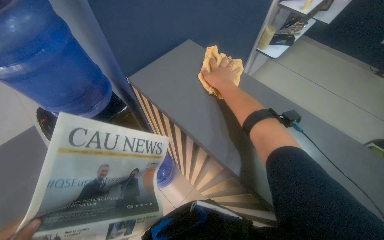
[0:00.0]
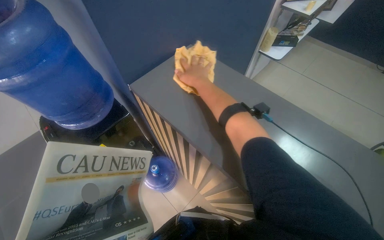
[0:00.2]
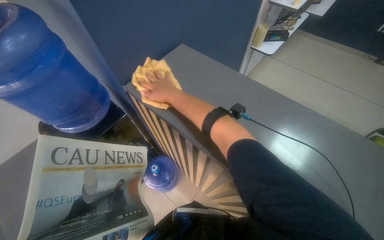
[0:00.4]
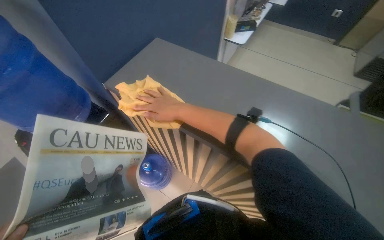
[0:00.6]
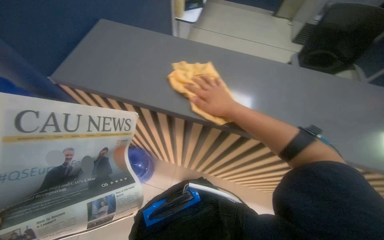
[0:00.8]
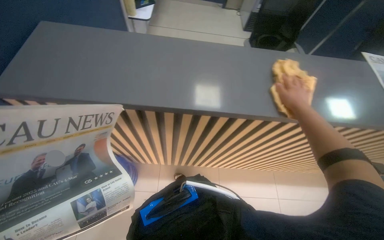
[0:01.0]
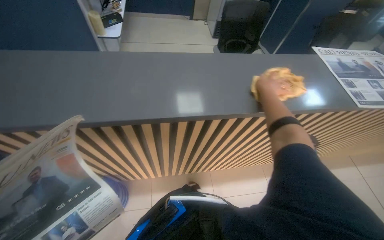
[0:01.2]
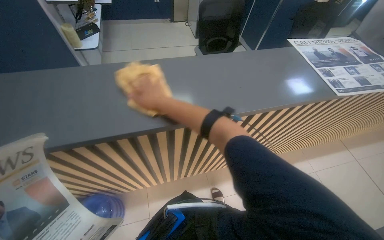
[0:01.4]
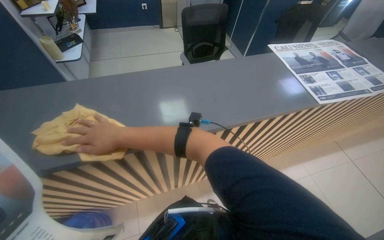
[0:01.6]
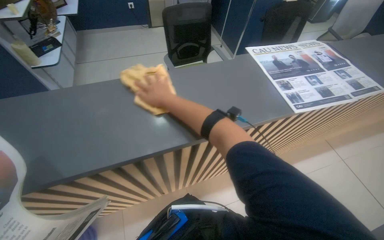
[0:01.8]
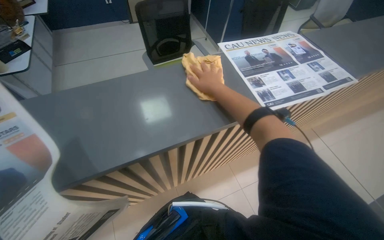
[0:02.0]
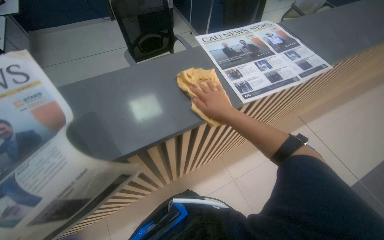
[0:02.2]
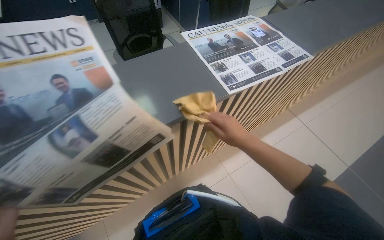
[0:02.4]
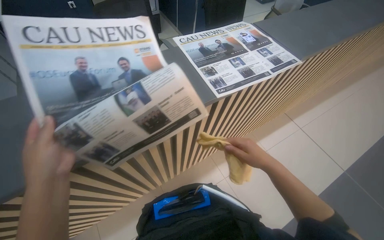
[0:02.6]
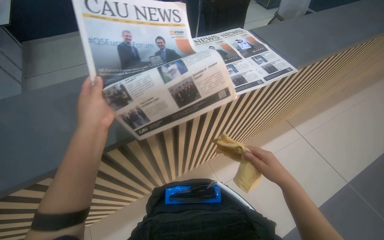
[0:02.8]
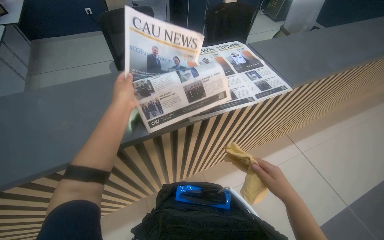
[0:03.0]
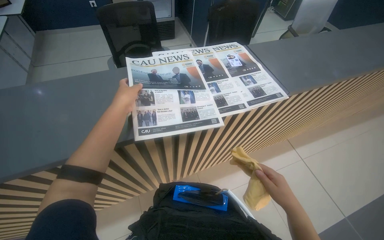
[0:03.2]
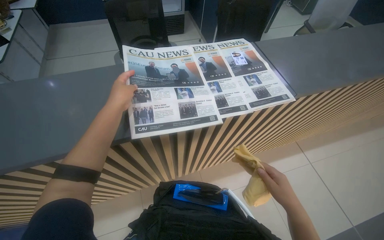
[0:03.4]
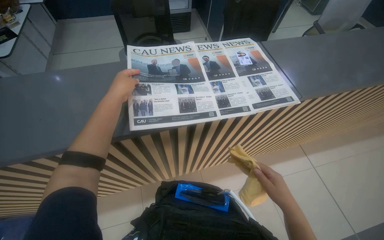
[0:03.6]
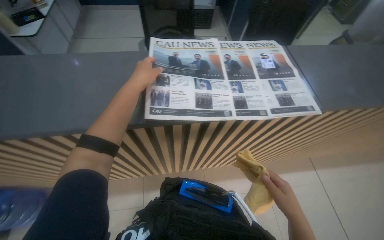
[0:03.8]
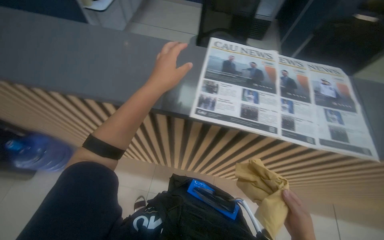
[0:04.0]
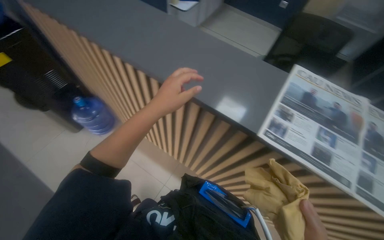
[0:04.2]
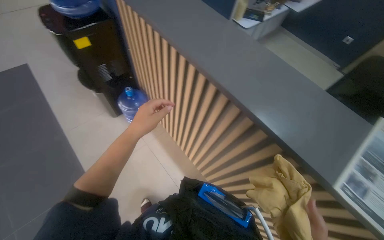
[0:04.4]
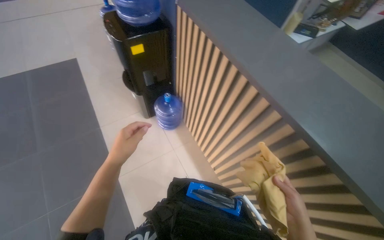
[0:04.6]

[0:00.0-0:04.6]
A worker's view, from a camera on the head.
Job: wiping surfaces.
The whole recording: Wiping reception desk. The worker wrings a cloth and wipes the reception desk.
0:01.6 to 0:03.0: The head travels about 50 cm.
0:03.0 to 0:04.6: The camera is carried about 40 cm. The wearer looks approximately 85 degrees further to the left.

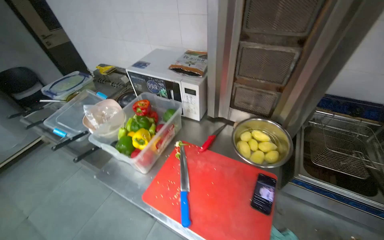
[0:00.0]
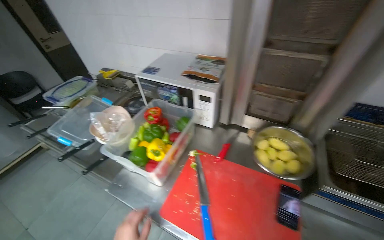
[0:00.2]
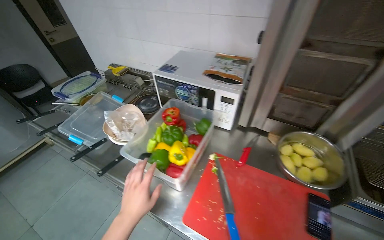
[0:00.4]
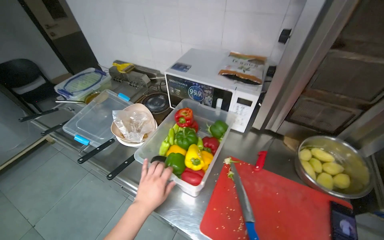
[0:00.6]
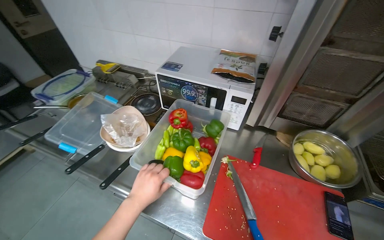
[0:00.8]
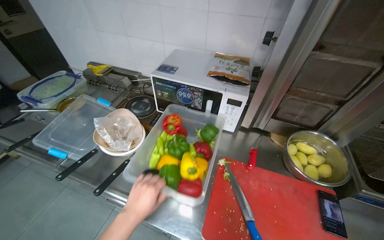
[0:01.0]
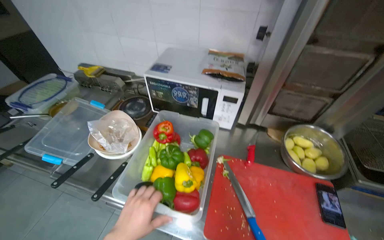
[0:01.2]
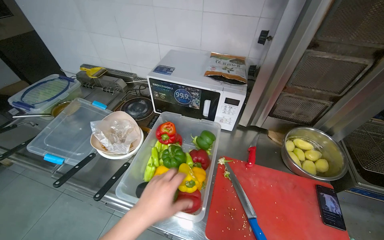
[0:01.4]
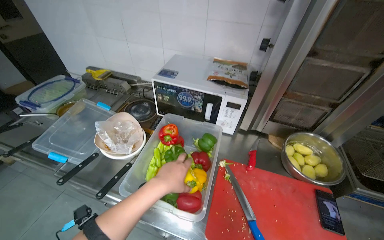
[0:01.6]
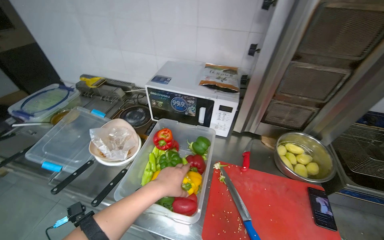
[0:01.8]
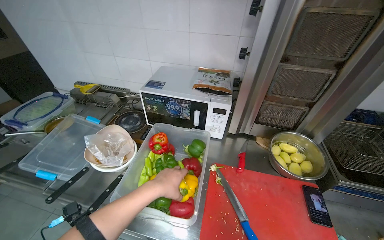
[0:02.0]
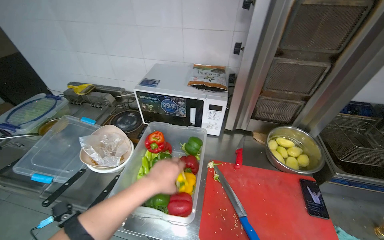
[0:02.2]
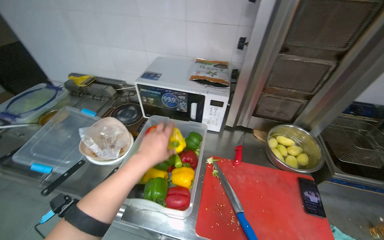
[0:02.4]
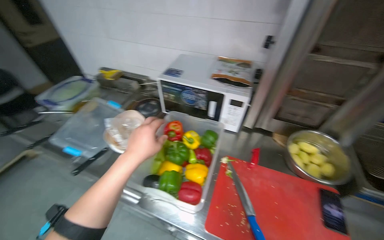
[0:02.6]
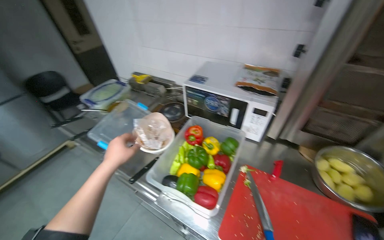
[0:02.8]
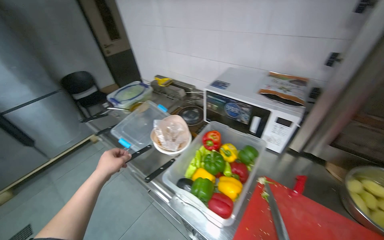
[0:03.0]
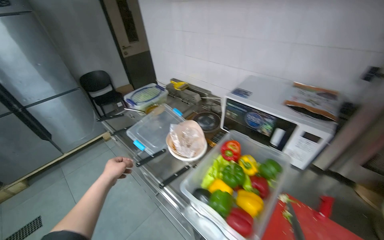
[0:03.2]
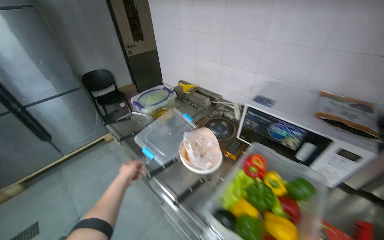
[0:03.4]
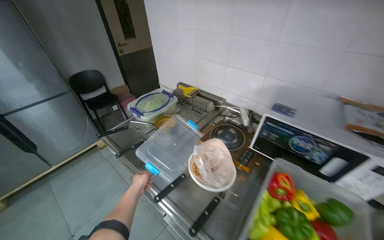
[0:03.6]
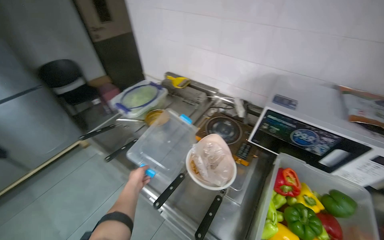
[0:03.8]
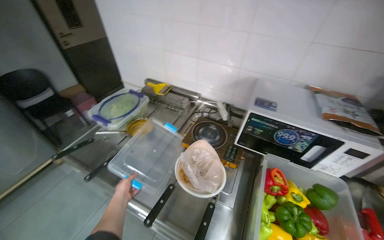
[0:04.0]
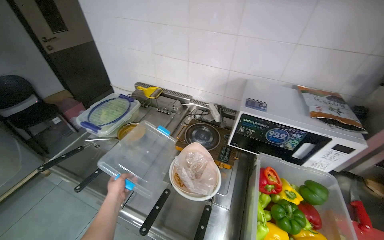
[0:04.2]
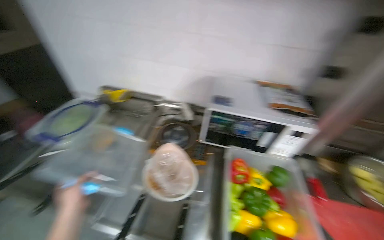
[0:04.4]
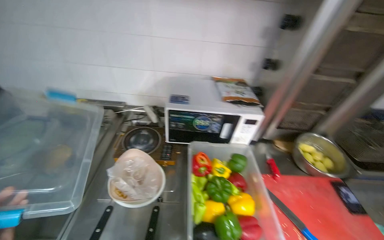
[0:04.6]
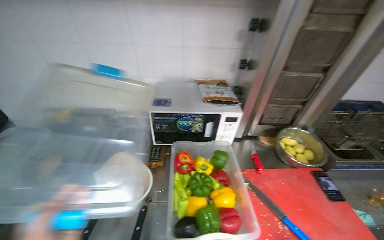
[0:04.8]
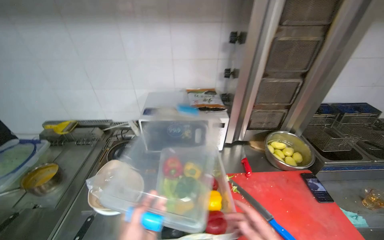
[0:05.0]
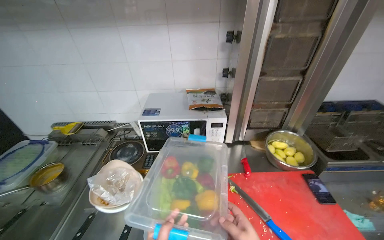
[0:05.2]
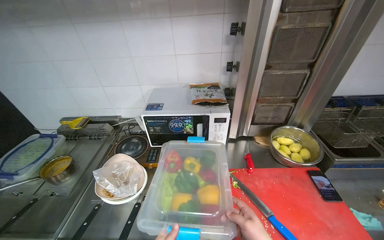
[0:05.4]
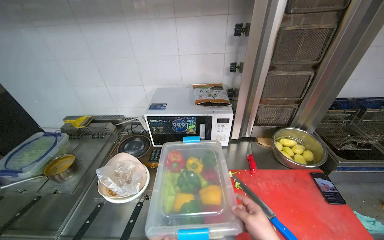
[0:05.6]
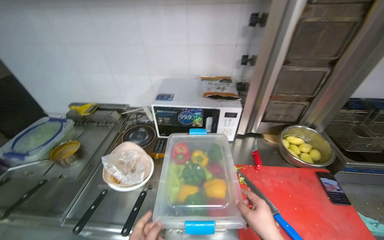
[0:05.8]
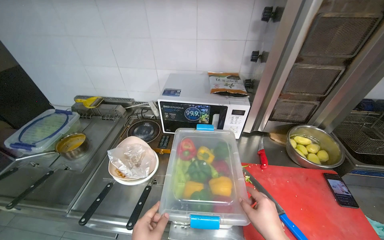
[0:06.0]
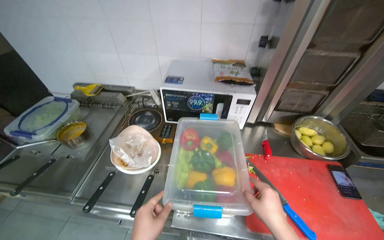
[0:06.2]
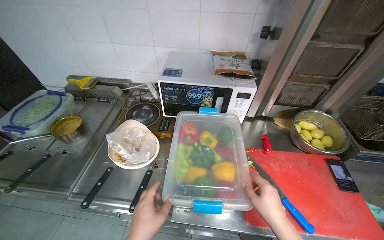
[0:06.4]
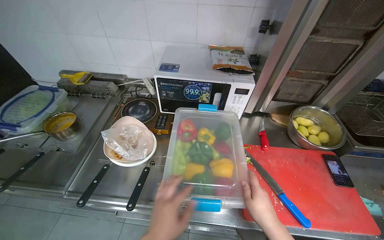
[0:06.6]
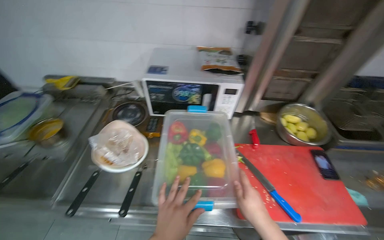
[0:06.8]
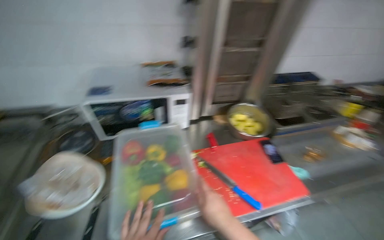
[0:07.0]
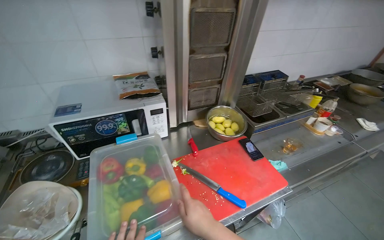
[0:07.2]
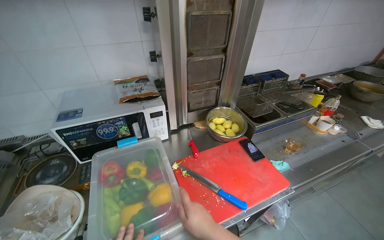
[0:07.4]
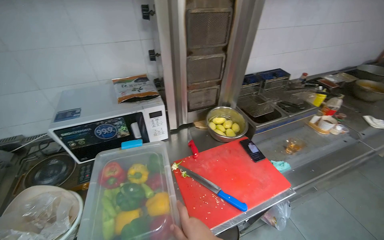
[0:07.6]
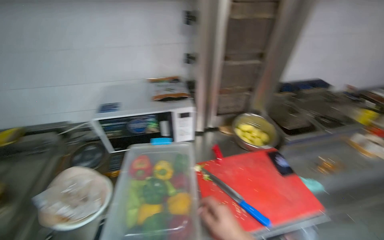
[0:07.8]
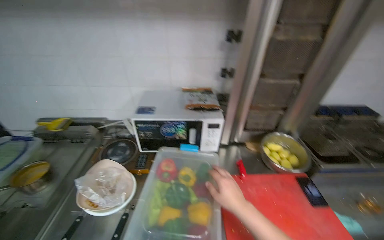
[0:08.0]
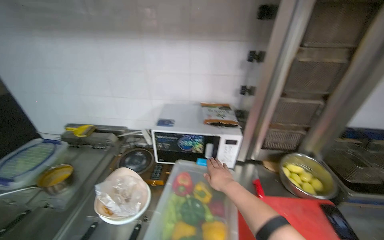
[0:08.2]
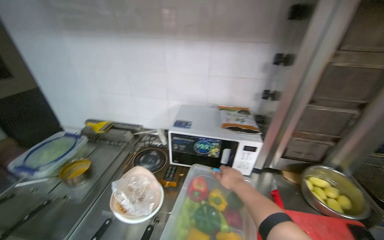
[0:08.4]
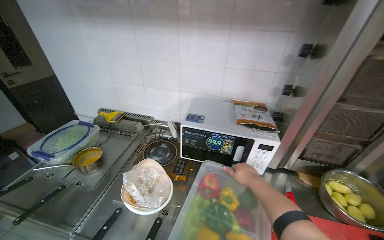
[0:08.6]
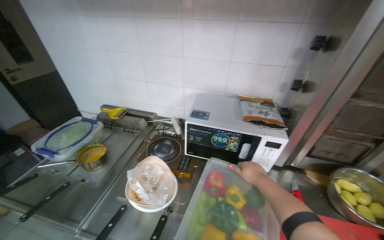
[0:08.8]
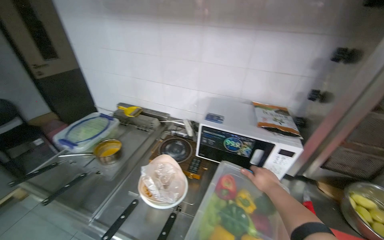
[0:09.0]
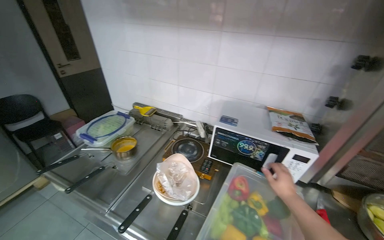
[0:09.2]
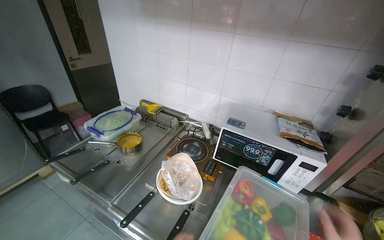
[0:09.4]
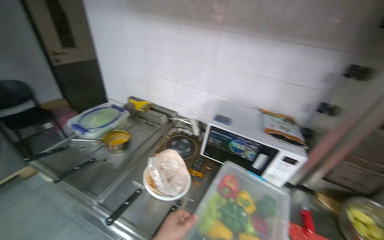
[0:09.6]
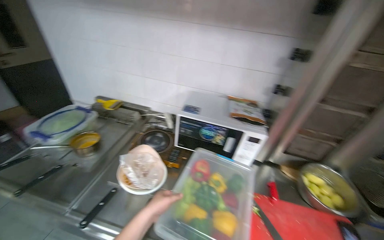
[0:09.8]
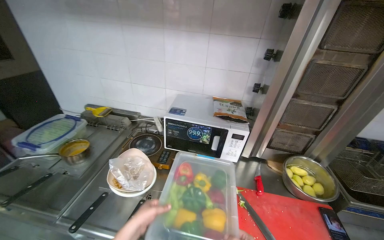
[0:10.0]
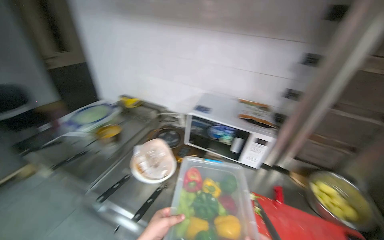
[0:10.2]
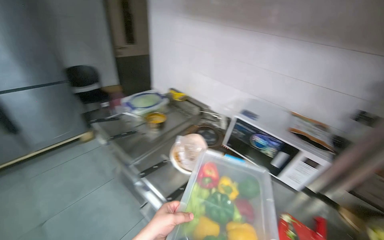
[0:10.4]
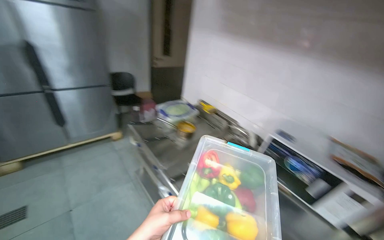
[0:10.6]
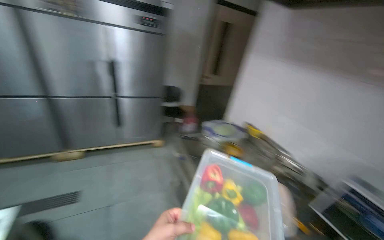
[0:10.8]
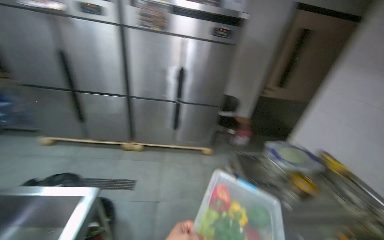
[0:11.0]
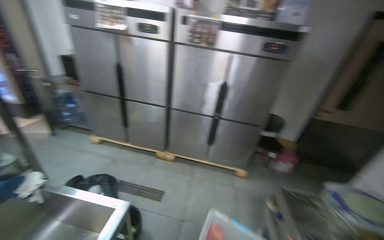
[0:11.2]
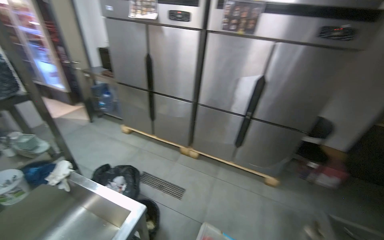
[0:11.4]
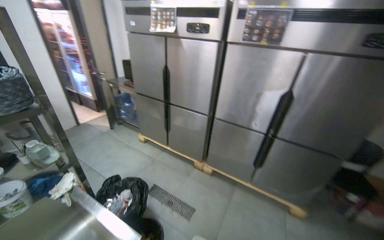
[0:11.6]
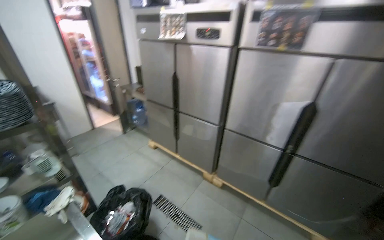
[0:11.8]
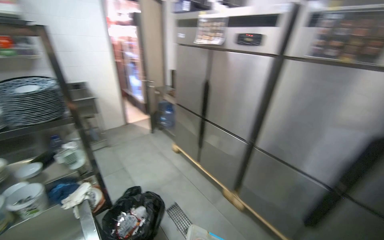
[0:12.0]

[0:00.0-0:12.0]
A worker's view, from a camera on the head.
Job: preparing food.
The whole recording: Preparing and storing bell peppers. The worker picks bell peppers from a container and stores them in the refrigerator.
0:01.6 to 0:03.0: The camera is aimed some 20 degrees further to the left.
0:03.0 to 0:04.4: The wearer moves approximately 40 cm. The head rotates roughly 25 degrees to the right.
0:06.0 to 0:07.6: The wearer looks some 30 degrees further to the right.
0:07.6 to 0:09.0: The wearer looks about 40 degrees further to the left.
0:09.0 to 0:10.4: The wearer looks about 20 degrees further to the left.
0:10.4 to 0:12.0: The head travels roughly 1 m. The wearer's head swings some 95 degrees to the left. The view tips upward by roughly 20 degrees.

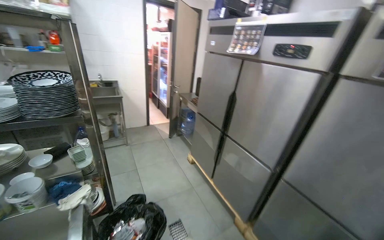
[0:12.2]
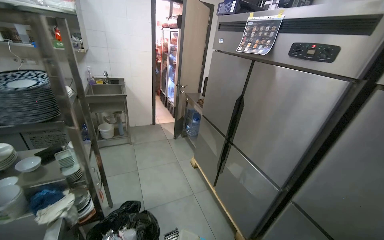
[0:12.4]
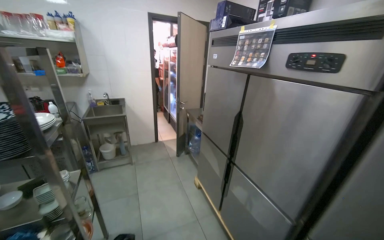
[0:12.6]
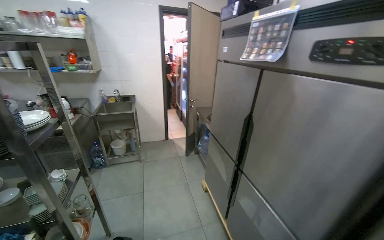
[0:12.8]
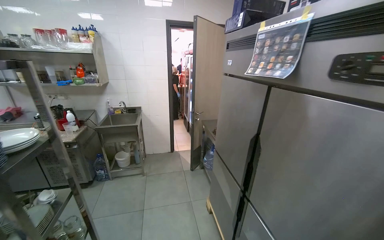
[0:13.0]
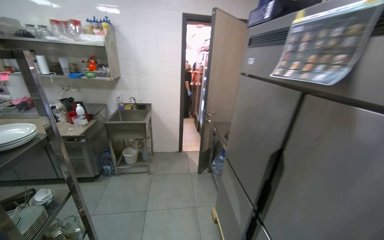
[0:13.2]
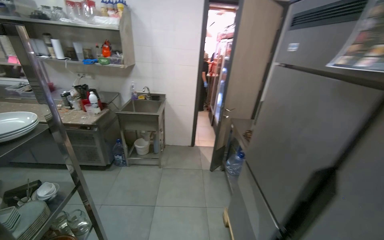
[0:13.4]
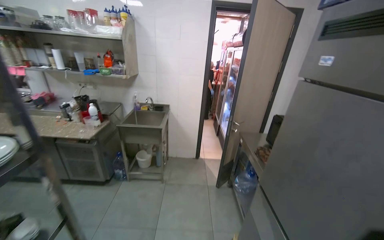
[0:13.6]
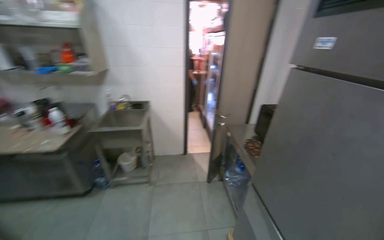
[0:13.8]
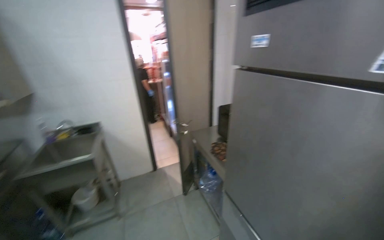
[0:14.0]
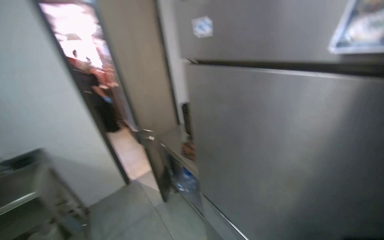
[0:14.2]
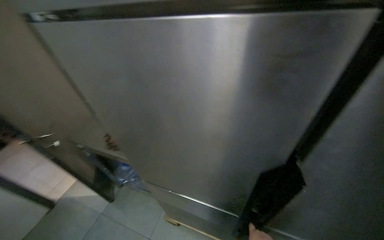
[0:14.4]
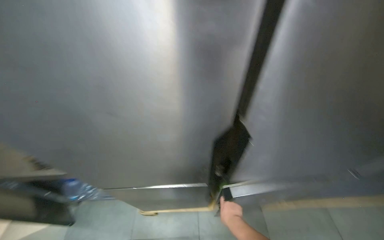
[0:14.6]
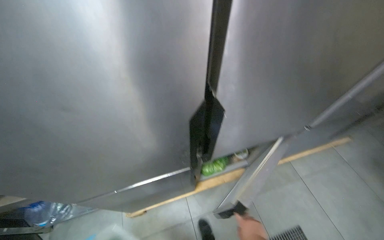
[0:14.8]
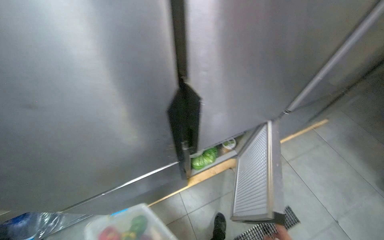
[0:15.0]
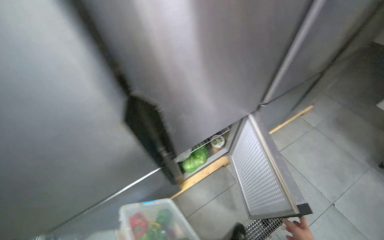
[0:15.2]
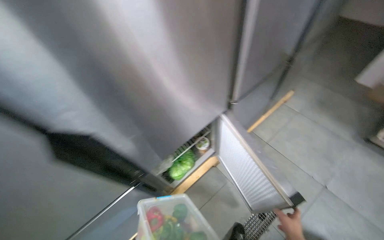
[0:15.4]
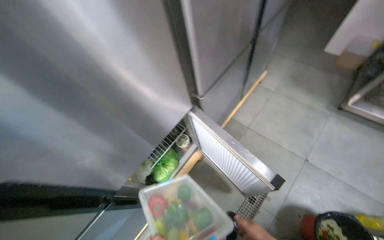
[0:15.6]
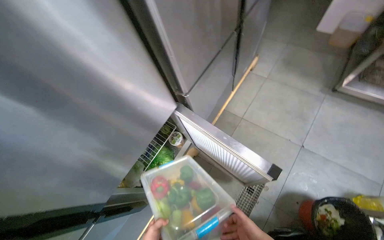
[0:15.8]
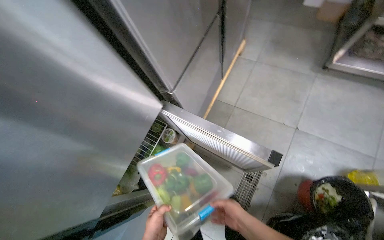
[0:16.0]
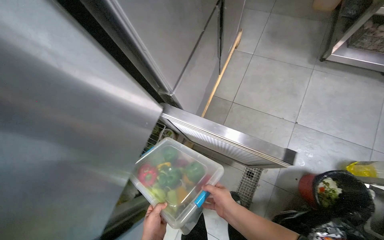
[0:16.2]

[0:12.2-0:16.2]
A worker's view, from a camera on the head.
Job: preparing food.
The whole recording: Preparing and storing bell peppers. The worker picks bell peppers from a container and stores them in the refrigerator.
0:12.2 to 0:13.6: The wearer moves about 90 cm. The wearer's head swings some 30 degrees to the left.
0:13.6 to 0:14.8: The camera is carried about 60 cm. The head turns to the right by some 90 degrees. The view tilts about 25 degrees downward.
0:14.8 to 0:16.2: The wearer moves some 60 cm. The head rotates some 50 degrees to the right. The wearer looks about 15 degrees further downward.
